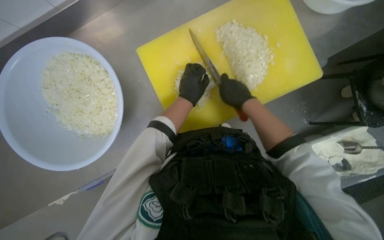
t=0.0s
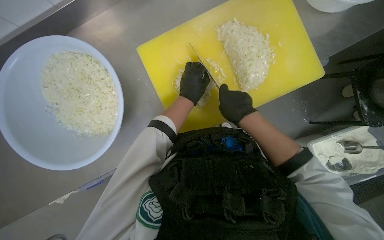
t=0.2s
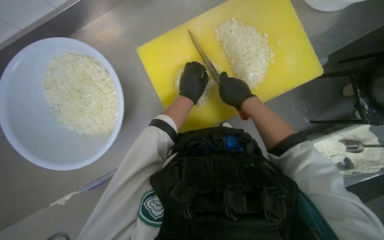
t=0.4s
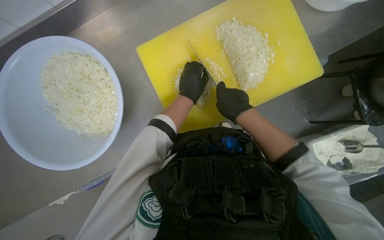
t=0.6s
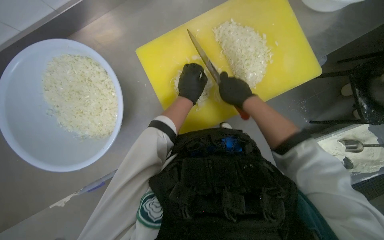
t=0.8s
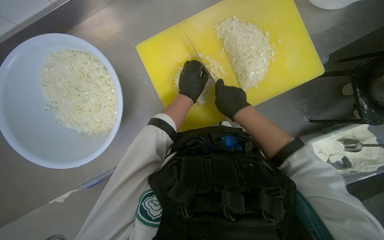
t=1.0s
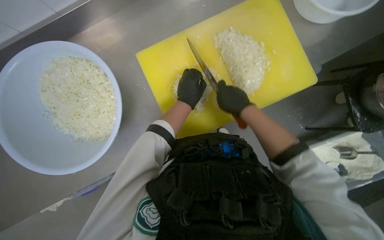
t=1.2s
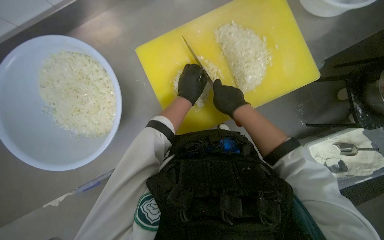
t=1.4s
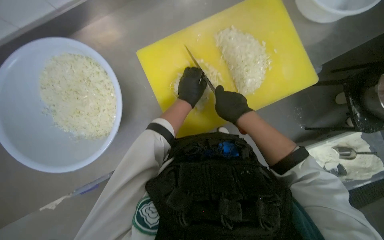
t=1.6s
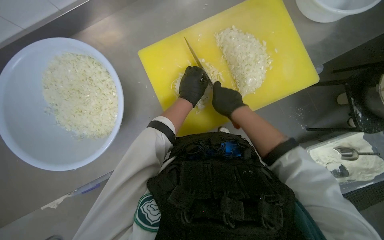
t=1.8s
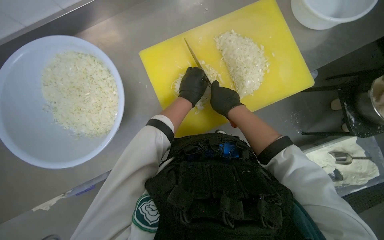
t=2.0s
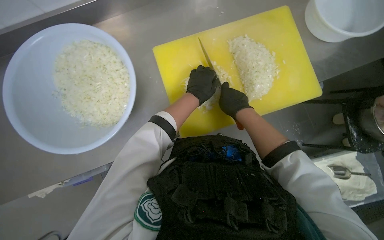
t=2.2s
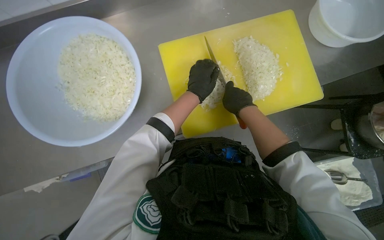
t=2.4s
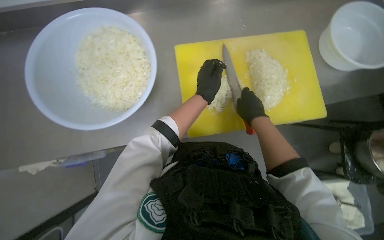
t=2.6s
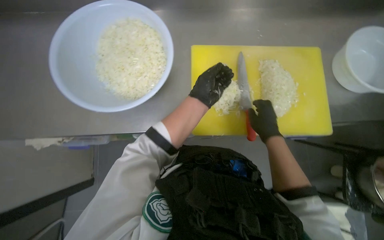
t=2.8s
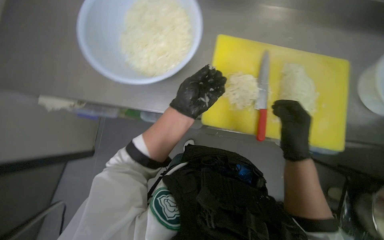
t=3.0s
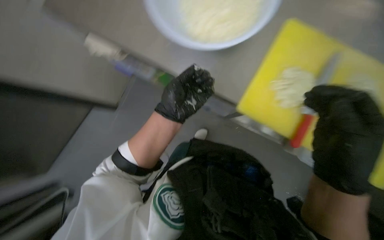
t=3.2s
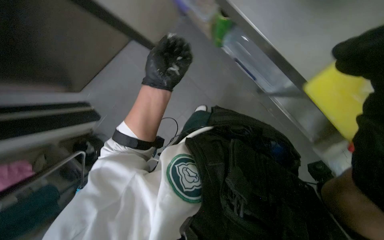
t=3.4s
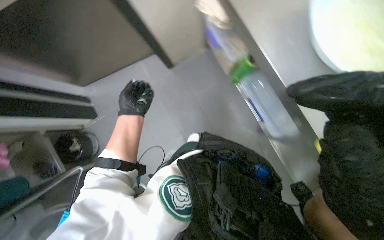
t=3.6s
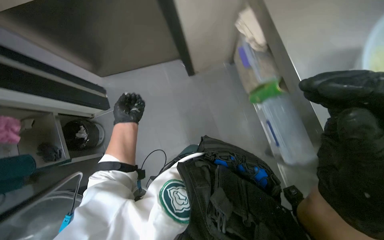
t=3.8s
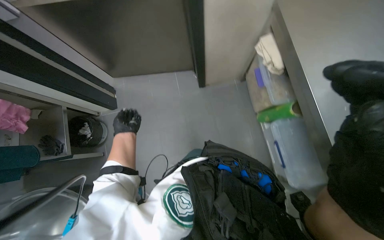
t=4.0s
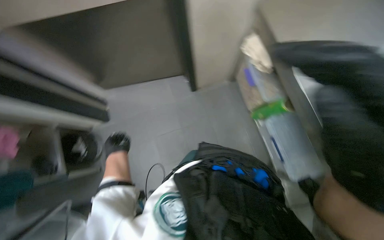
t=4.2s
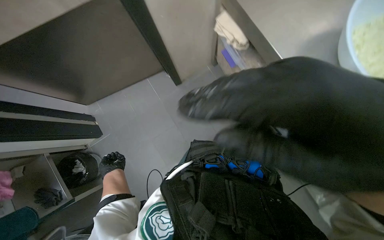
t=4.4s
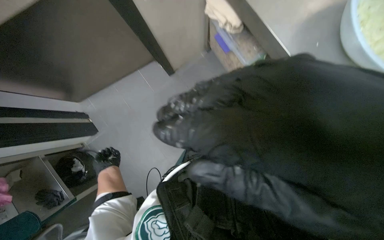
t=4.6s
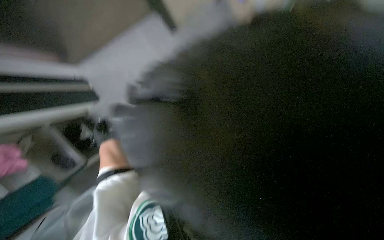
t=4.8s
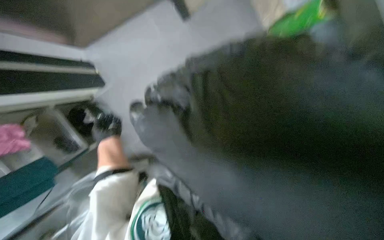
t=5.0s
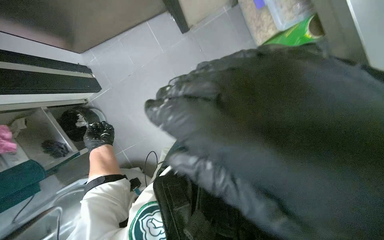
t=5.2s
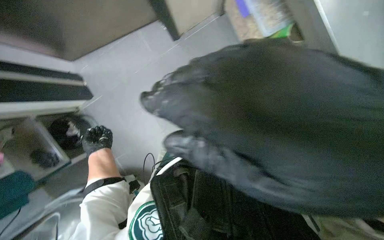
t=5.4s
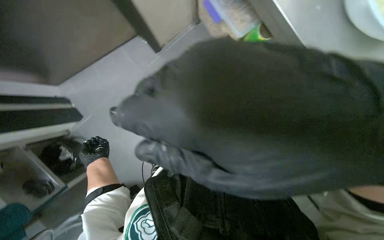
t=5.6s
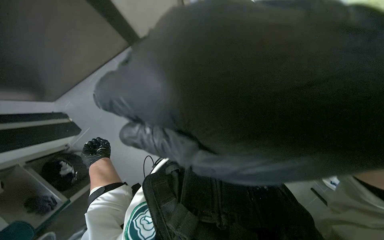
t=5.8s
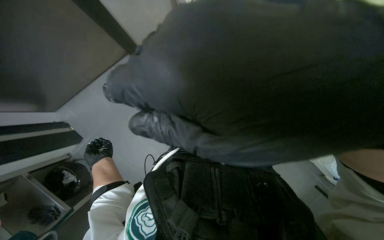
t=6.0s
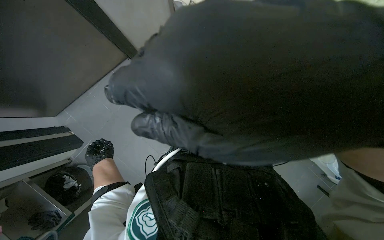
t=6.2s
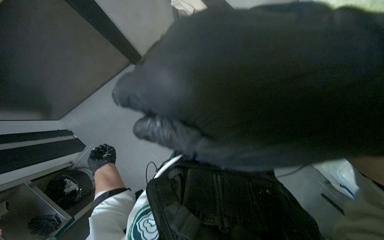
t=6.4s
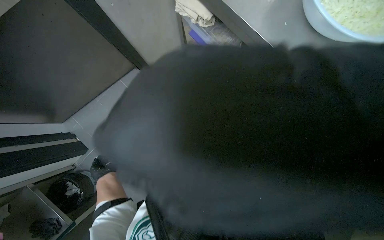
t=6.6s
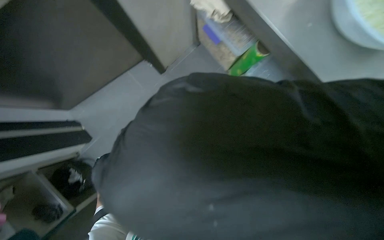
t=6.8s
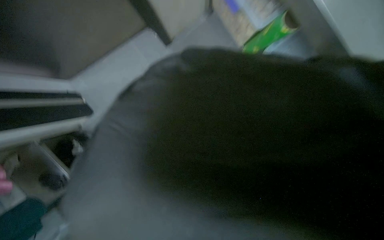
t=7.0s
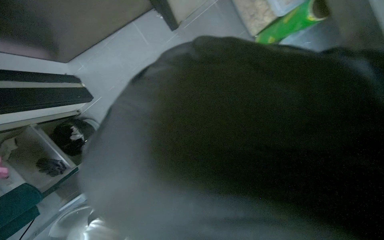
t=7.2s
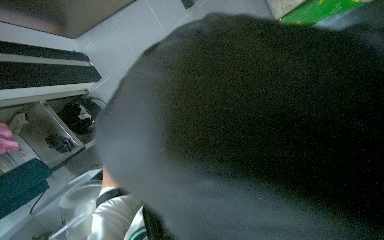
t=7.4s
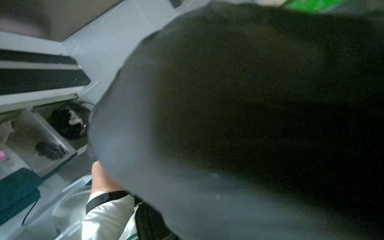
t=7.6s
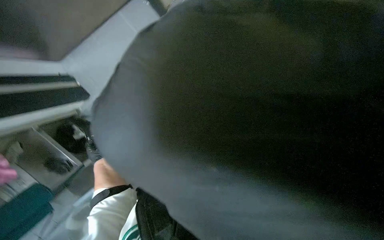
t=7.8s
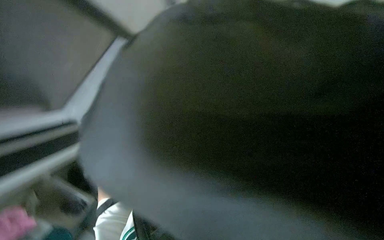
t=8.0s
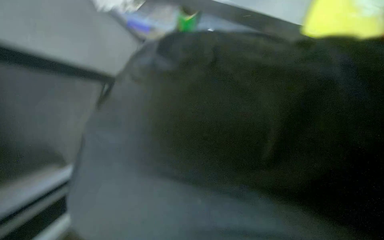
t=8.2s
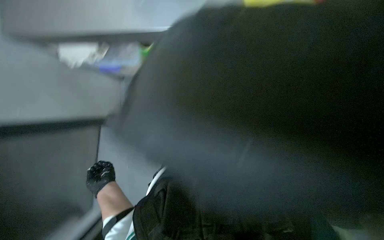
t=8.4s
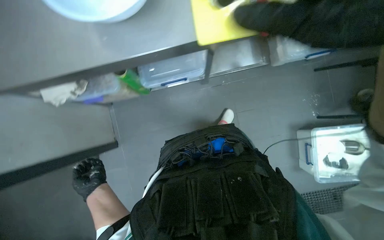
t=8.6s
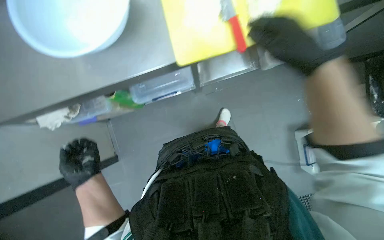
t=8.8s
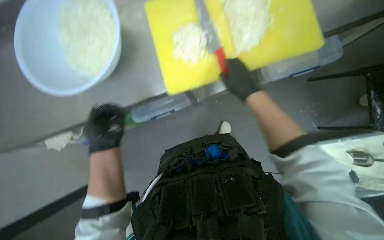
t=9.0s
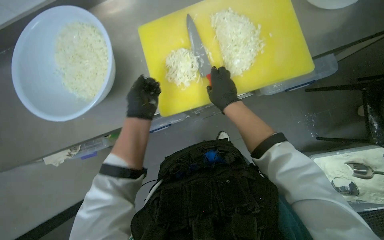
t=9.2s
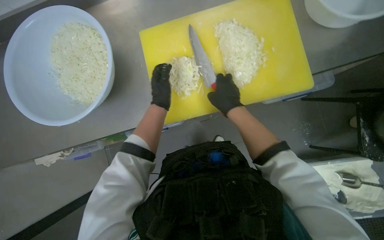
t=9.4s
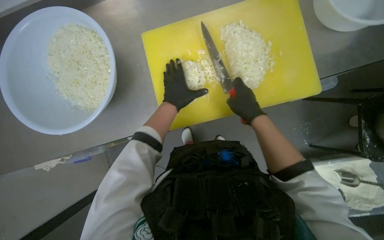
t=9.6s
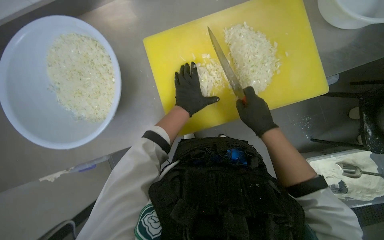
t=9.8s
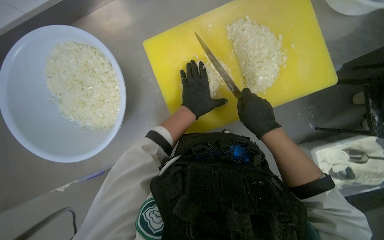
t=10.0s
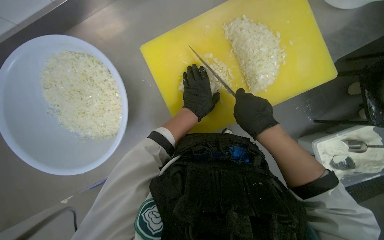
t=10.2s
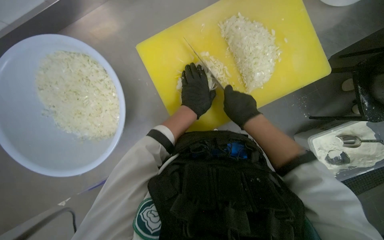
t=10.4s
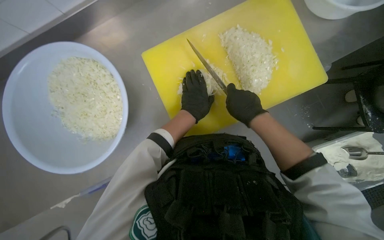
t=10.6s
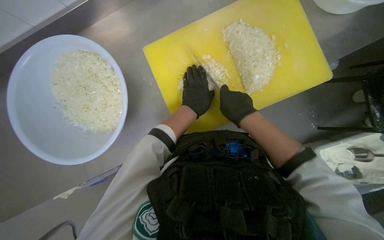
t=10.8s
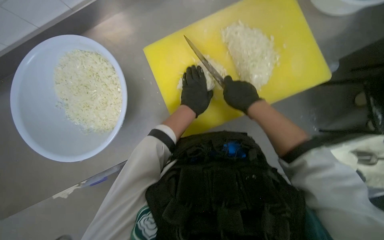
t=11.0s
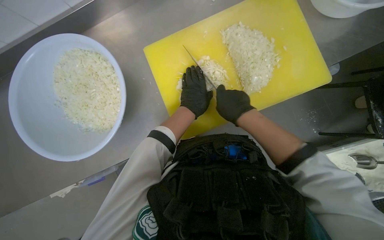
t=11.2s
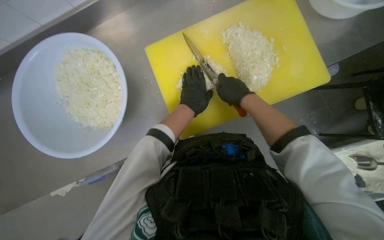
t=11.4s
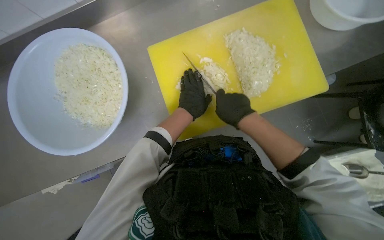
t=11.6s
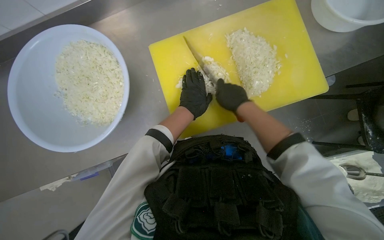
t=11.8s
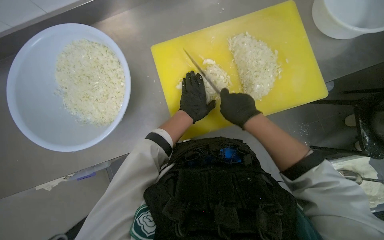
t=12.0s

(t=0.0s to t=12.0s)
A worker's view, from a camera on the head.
Job: preparing food.
The whole recording: Chopping onions. The worker chops onions on a yellow cutting board with a knife.
t=0.0s - t=1.6s: The hands are busy where they are.
t=1.6s - t=3.0s: Everything in view rotates roughly 35 degrees clockwise.
t=3.0s - t=4.4s: The left hand goes about 50 cm to the left, farther from the camera and down the picture.
t=4.4s - t=6.0s: The camera pitches downward, by about 20 degrees.
t=7.6s - t=9.0s: The view tilts roughly 15 degrees upward. The scene rotates counterclockwise by approximately 30 degrees.
t=9.0s - t=10.4s: The left hand shifts some 30 cm up the picture, to the right and farther from the camera.
t=10.4s - t=12.0s: The hands work in one place, with small movements.

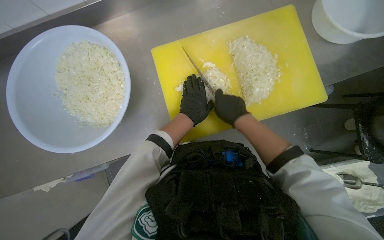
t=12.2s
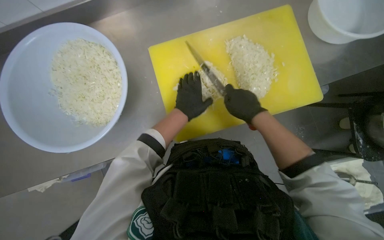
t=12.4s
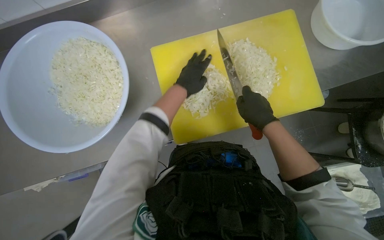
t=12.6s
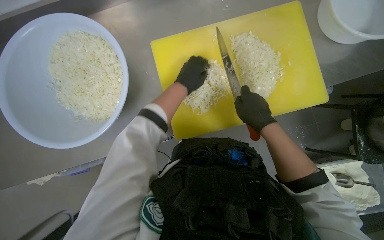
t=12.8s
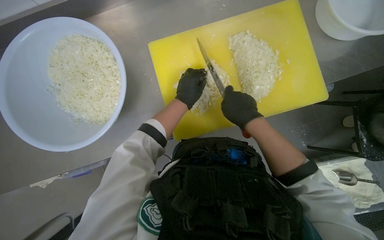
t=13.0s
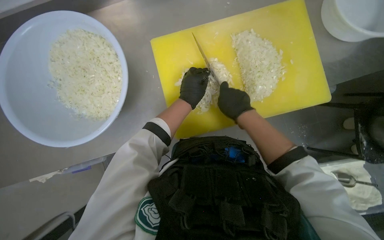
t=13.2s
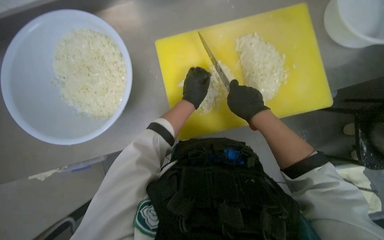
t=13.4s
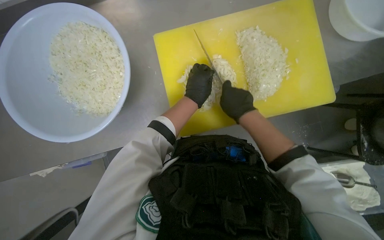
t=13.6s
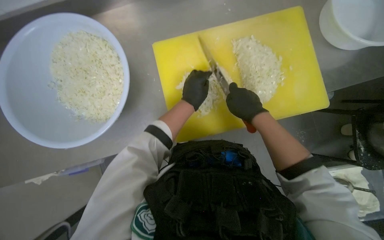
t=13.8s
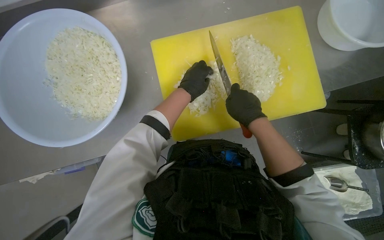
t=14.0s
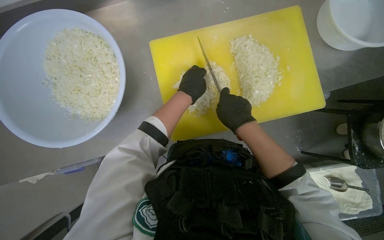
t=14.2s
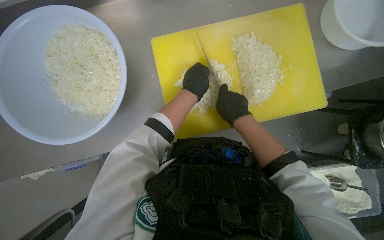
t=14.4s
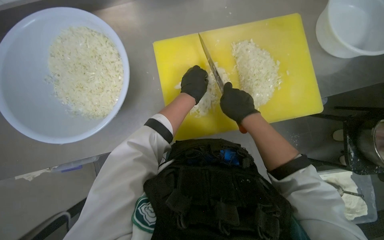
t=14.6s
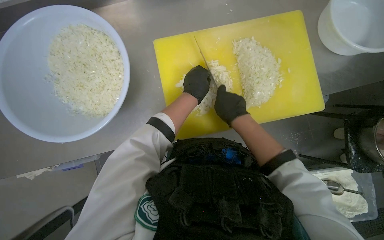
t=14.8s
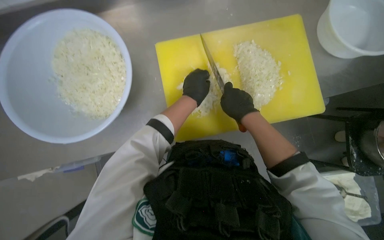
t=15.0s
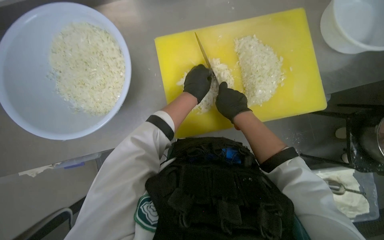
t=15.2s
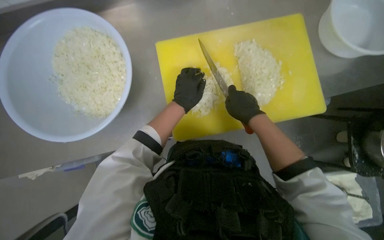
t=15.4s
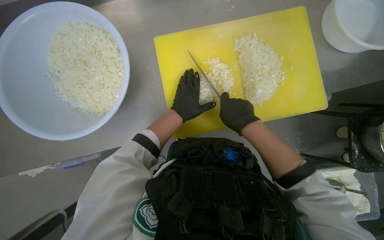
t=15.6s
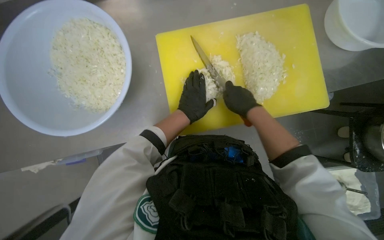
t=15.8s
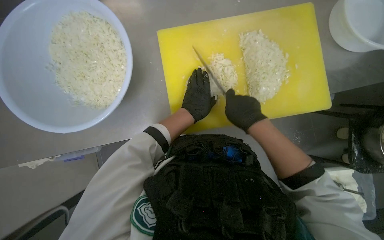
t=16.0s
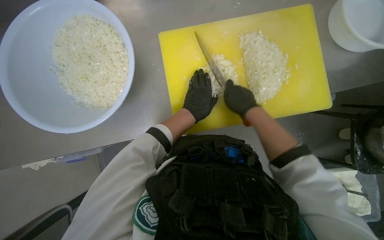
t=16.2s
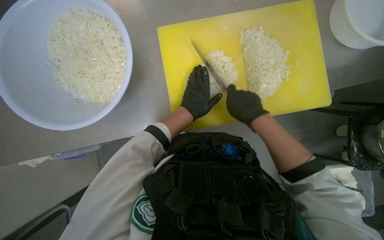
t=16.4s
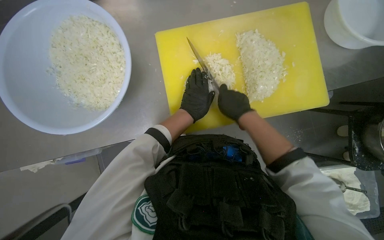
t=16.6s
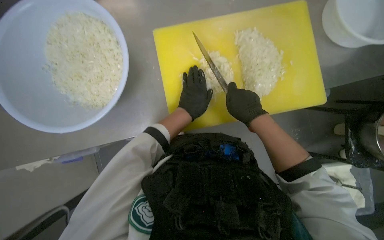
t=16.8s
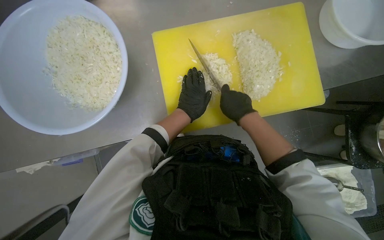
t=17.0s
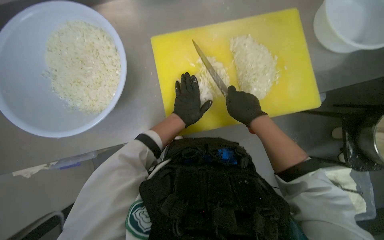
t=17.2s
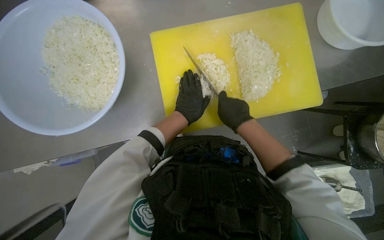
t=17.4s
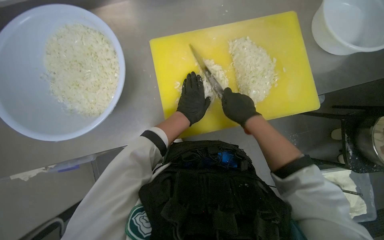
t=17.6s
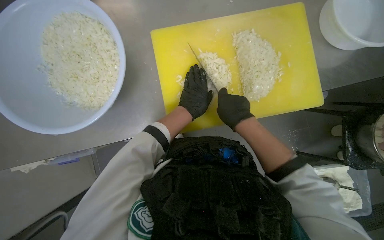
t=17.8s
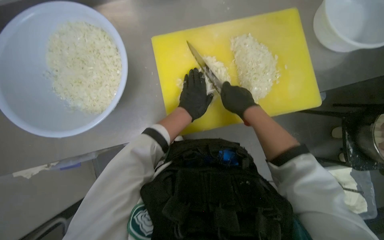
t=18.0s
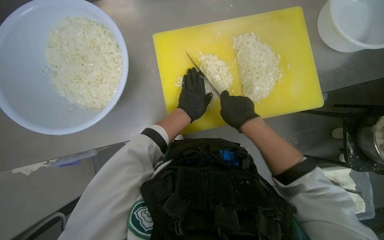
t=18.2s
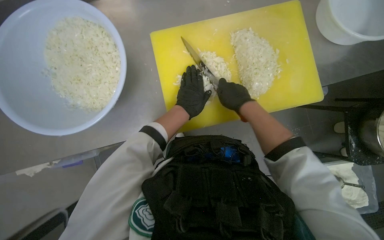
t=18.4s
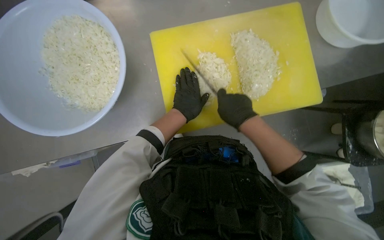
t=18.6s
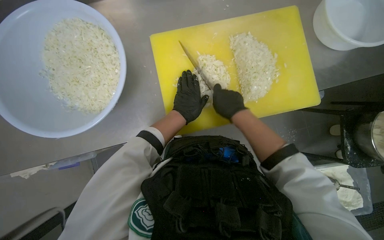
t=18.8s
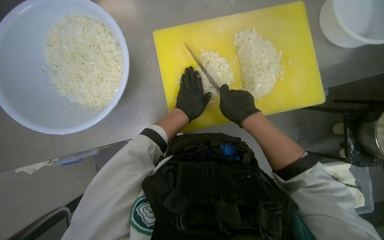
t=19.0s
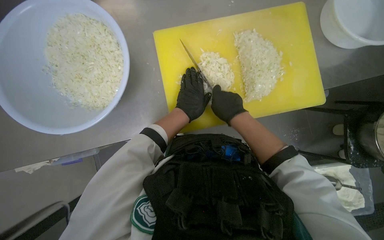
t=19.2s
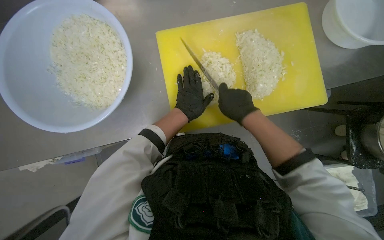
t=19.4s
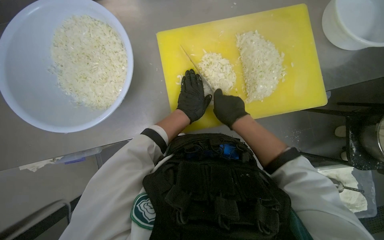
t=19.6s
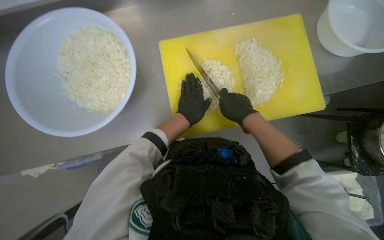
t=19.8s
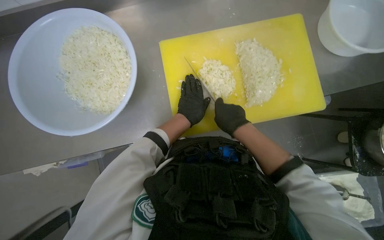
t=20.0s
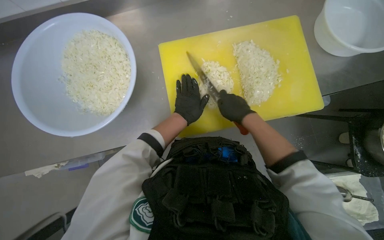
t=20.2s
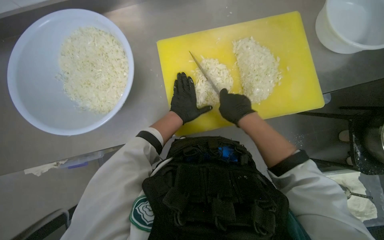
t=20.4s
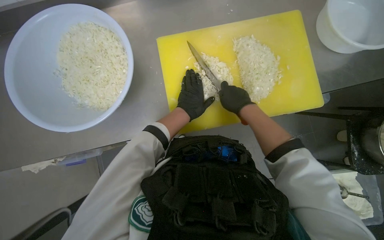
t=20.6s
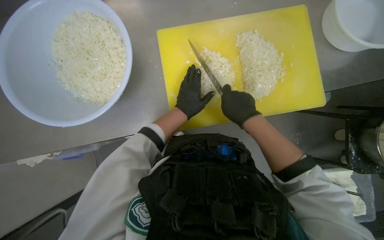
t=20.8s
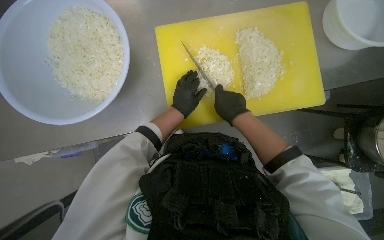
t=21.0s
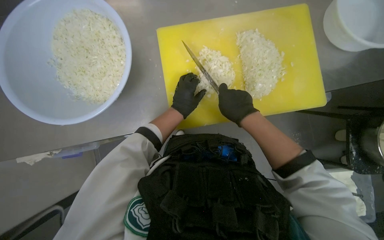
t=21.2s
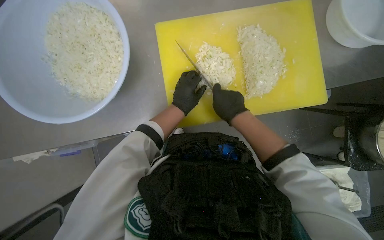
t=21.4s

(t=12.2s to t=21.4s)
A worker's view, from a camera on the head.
Job: preparing food.
The whole recording: Chopping onions. The worker chops onions on a yellow cutting board with a knife.
t=13.8s - t=21.4s: The hands stay close to where they were, moving slightly.
